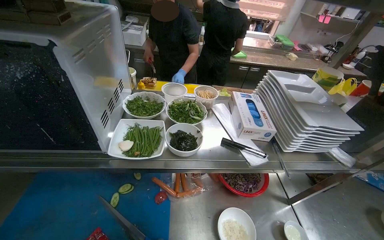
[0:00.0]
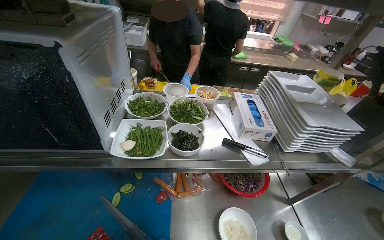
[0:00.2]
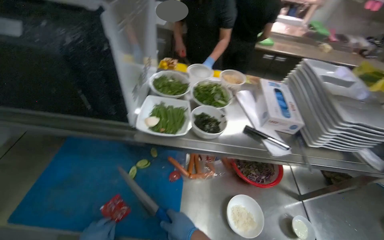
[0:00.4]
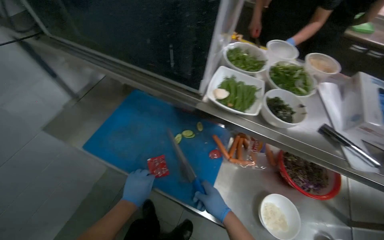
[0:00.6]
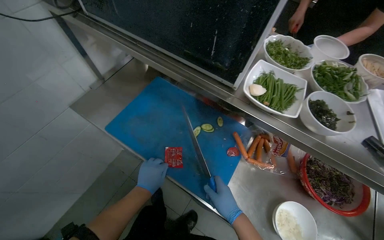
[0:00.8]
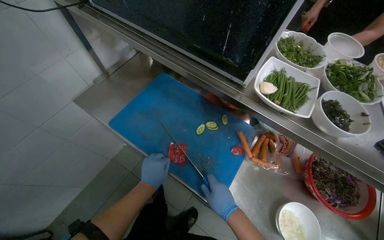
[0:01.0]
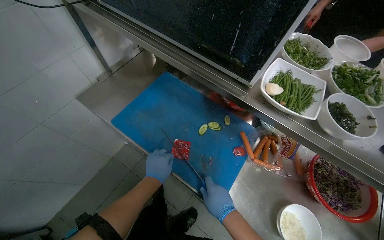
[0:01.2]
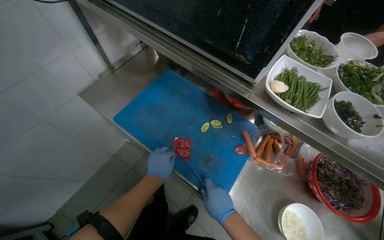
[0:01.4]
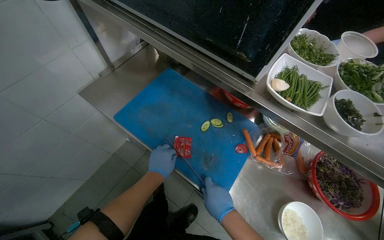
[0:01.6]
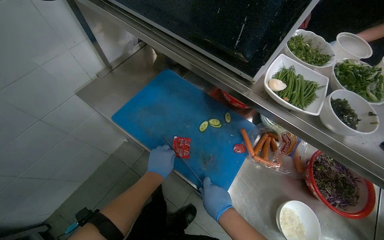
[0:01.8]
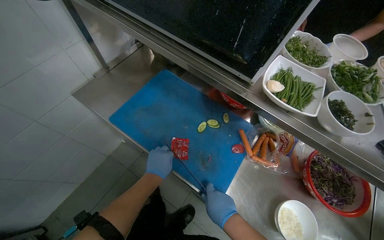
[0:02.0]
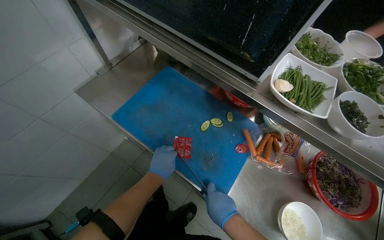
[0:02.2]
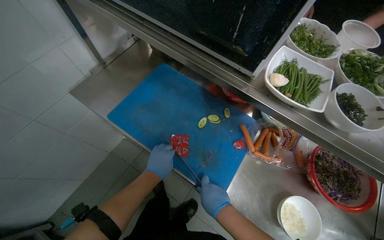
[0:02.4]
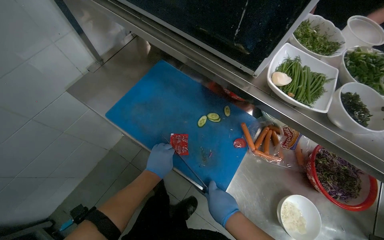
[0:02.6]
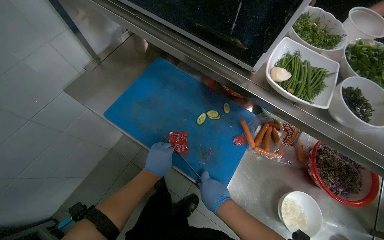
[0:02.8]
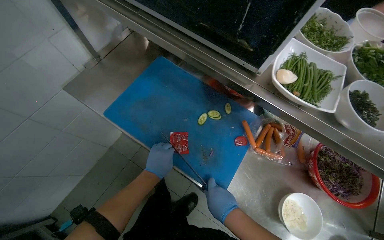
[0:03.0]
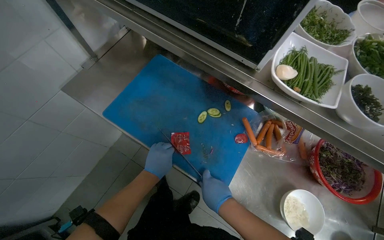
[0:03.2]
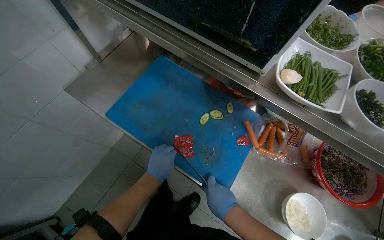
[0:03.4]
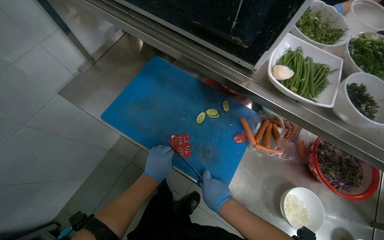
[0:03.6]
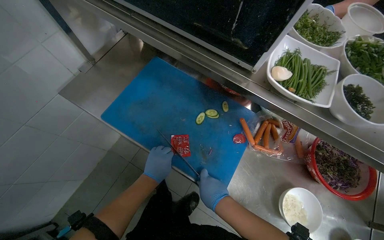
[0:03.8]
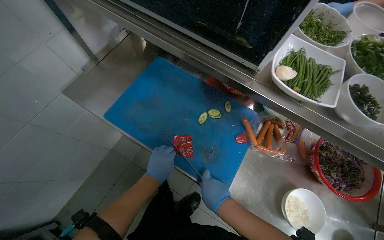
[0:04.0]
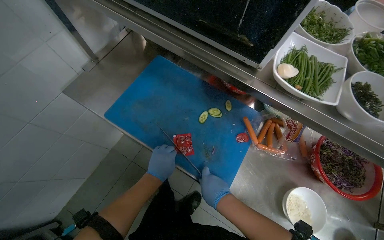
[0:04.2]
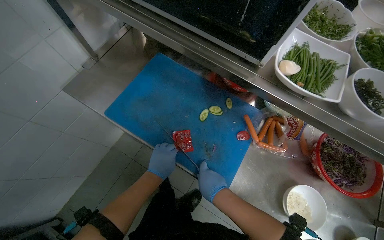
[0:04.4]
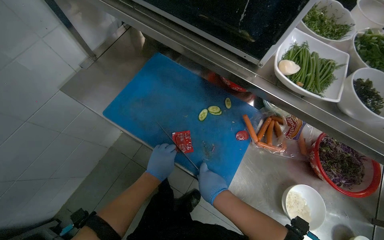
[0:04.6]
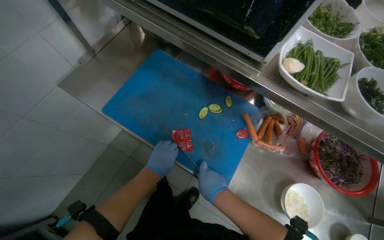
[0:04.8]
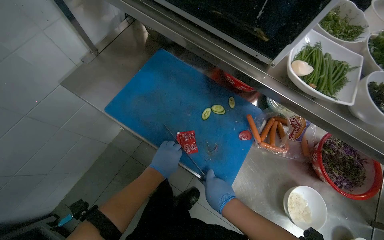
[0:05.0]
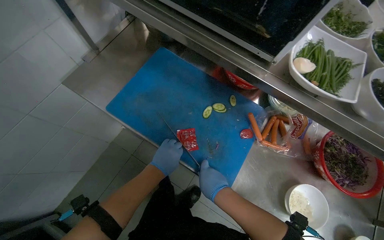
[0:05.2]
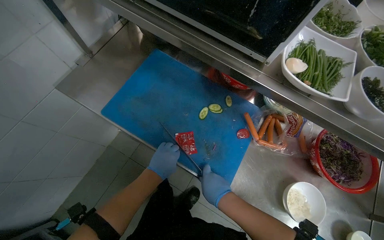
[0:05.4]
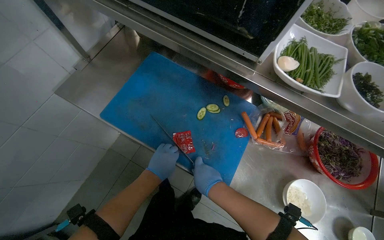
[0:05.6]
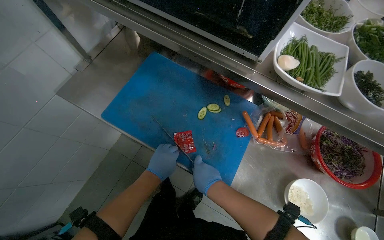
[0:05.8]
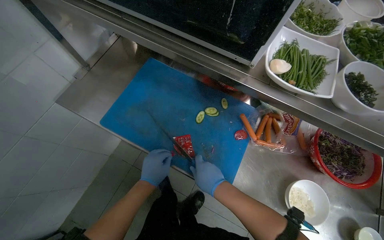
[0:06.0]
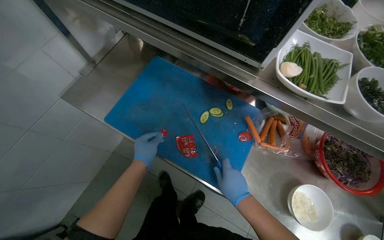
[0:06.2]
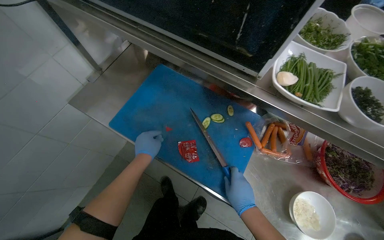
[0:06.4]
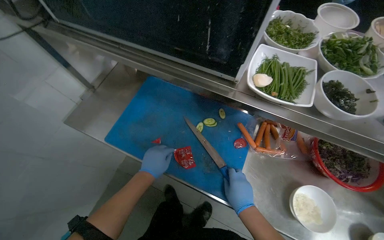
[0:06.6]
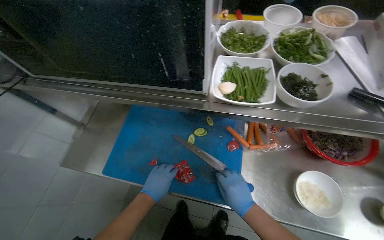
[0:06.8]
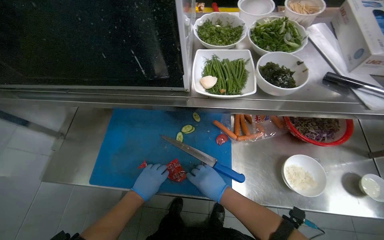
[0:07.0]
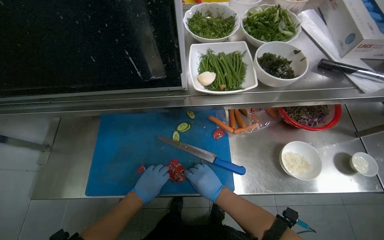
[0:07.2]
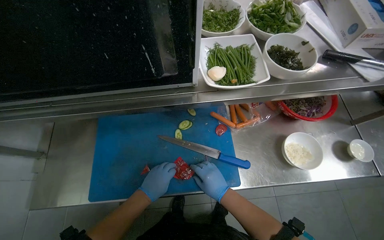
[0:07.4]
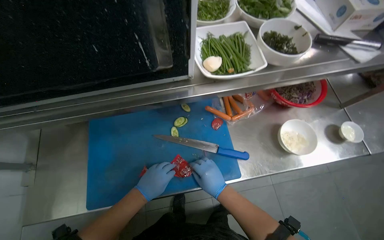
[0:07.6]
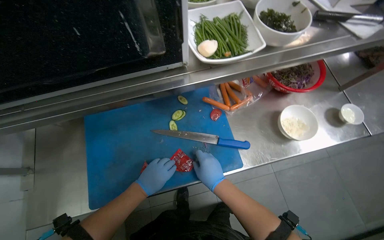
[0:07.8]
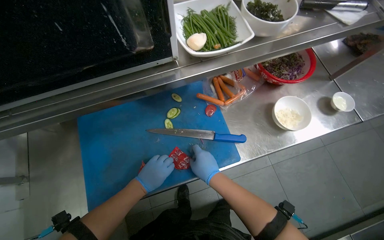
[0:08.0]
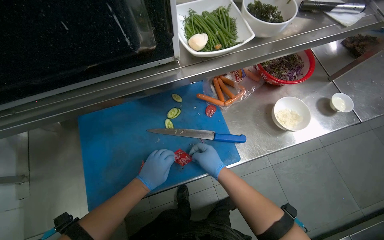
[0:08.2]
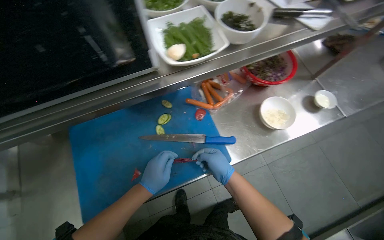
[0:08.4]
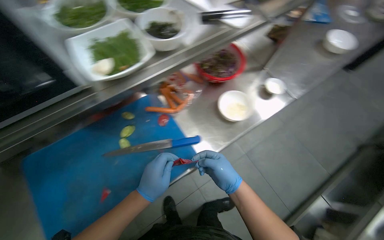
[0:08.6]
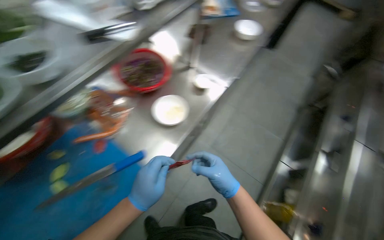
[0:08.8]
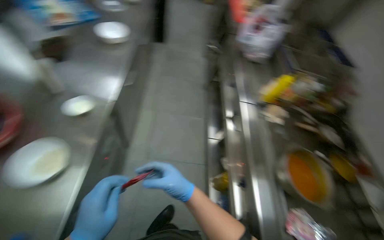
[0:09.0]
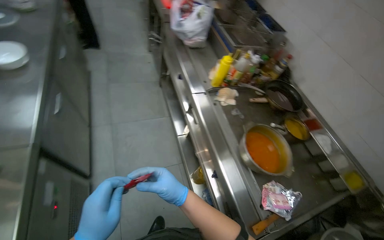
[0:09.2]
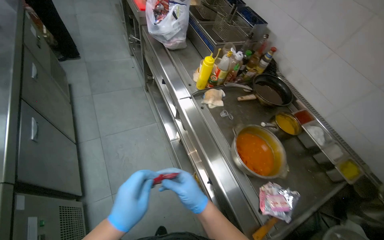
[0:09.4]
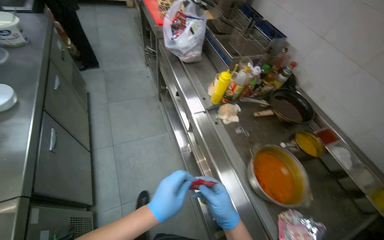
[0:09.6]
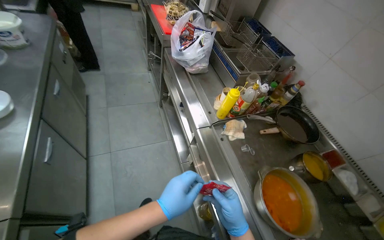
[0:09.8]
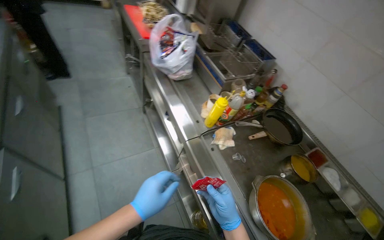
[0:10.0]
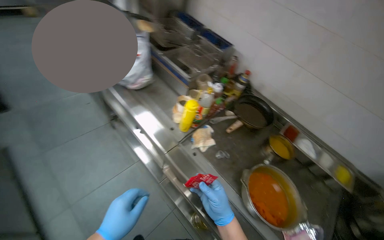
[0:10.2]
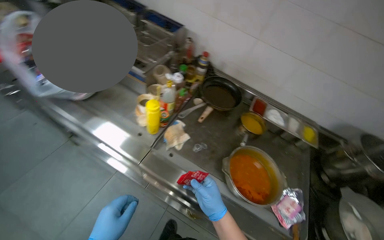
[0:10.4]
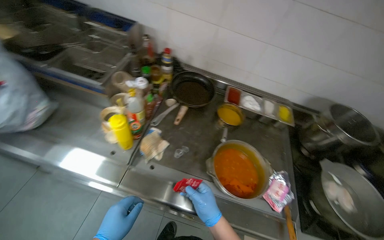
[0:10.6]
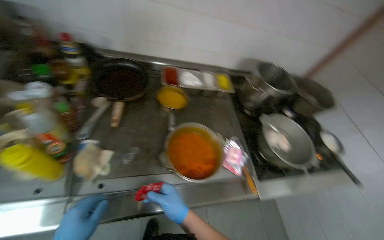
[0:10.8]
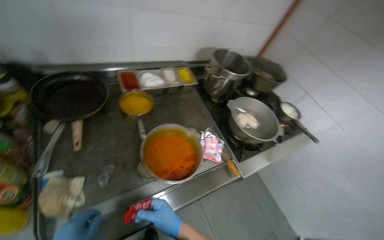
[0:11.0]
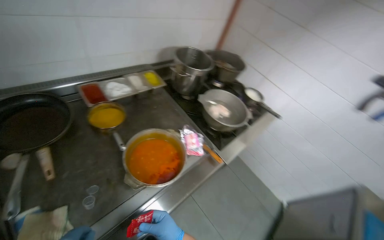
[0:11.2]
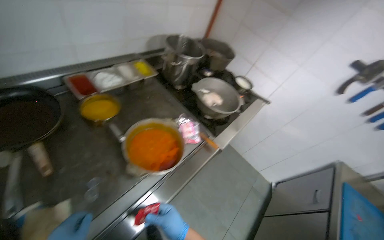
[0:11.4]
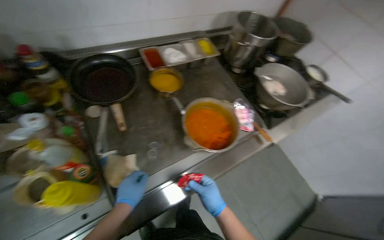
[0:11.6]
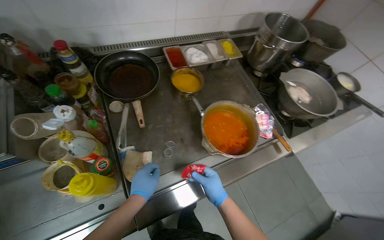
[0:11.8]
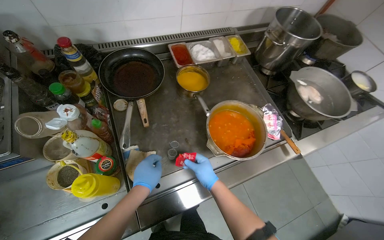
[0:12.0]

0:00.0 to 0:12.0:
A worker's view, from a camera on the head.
Job: preparing food.
The whole recording: Opening and emptying ingredient packets. The worker cuts open and empties small ingredient packets into a container.
0:00.0 to 0:01.6: The wearer's head swings some 40 degrees to the left. The view tips downward by approximately 15 degrees.
0:01.6 to 0:06.0: The hands make small movements and keep their place.
0:06.0 to 0:07.6: The head turns to the right by approximately 40 degrees.
0:07.6 to 0:09.0: The camera is carried some 50 cm. The wearer looks about 75 degrees further to the right.
0:09.0 to 0:10.4: The camera is carried approximately 60 cm. The head rotates some 60 degrees to the right.
0:10.4 to 0:12.0: The head rotates some 50 degrees to the right. The view tips downward by about 25 degrees.

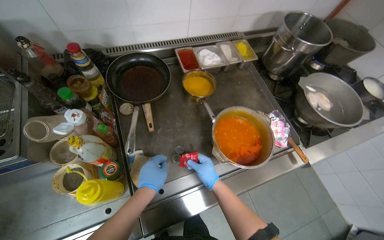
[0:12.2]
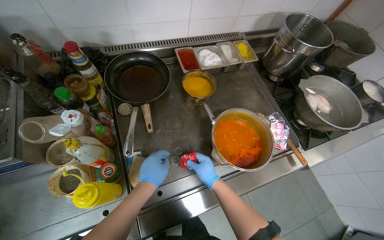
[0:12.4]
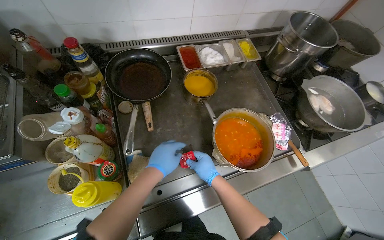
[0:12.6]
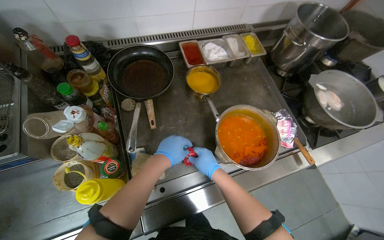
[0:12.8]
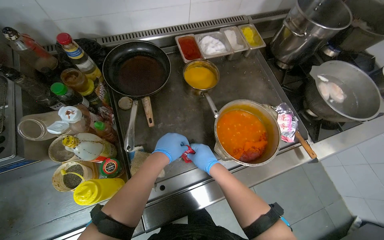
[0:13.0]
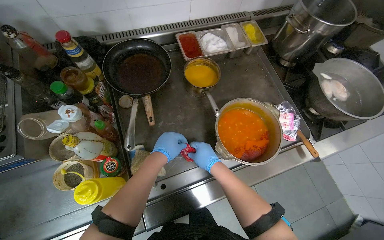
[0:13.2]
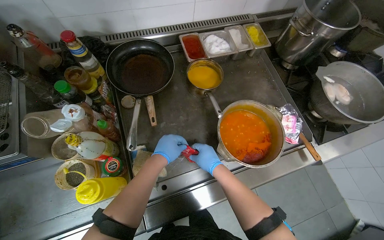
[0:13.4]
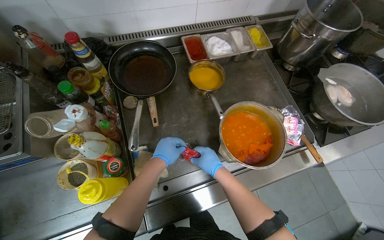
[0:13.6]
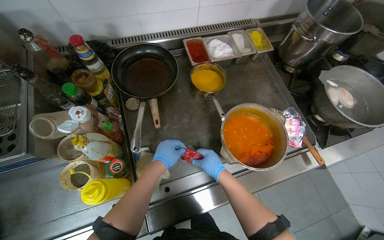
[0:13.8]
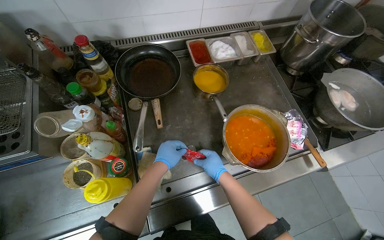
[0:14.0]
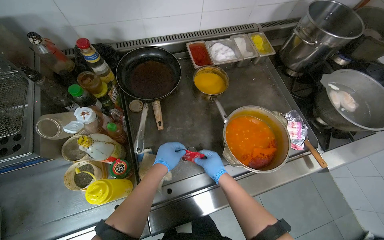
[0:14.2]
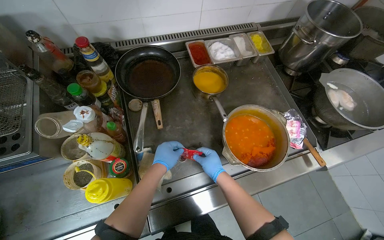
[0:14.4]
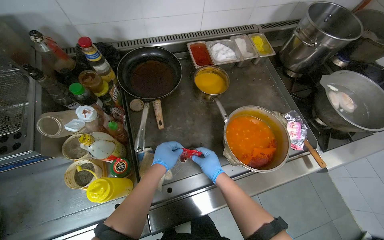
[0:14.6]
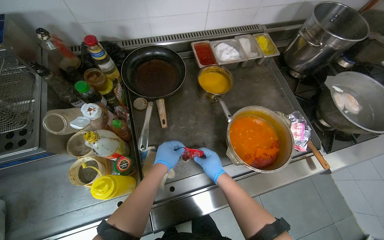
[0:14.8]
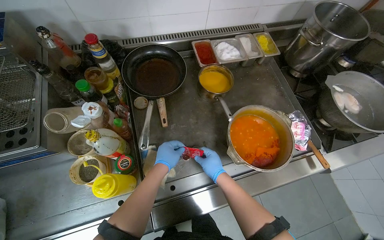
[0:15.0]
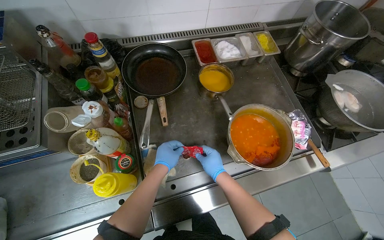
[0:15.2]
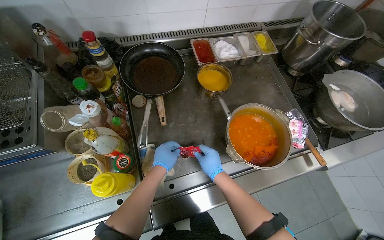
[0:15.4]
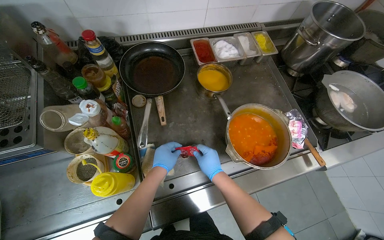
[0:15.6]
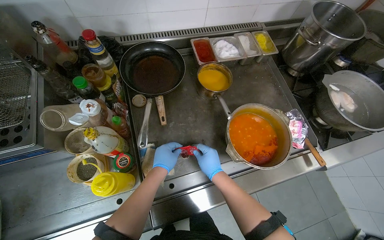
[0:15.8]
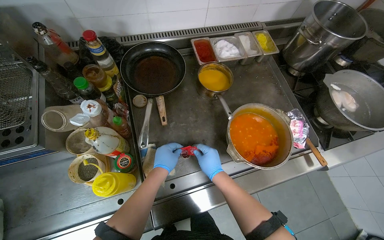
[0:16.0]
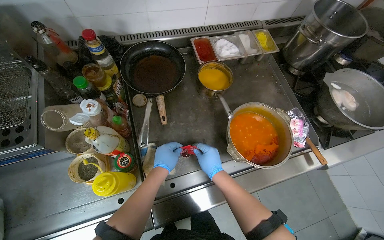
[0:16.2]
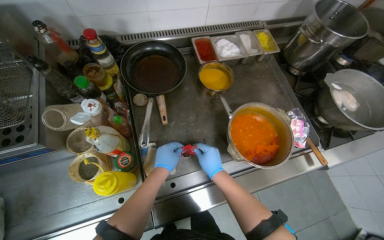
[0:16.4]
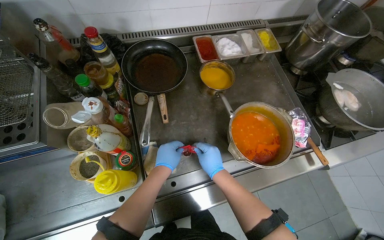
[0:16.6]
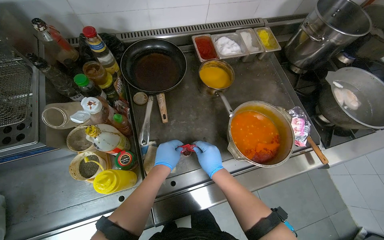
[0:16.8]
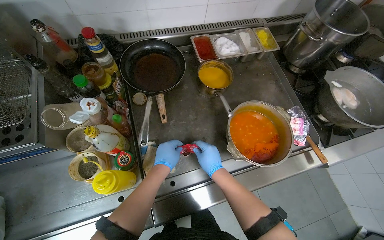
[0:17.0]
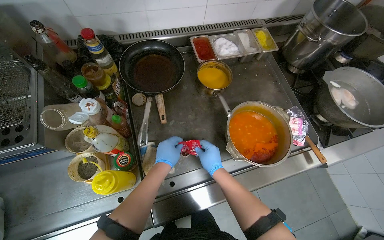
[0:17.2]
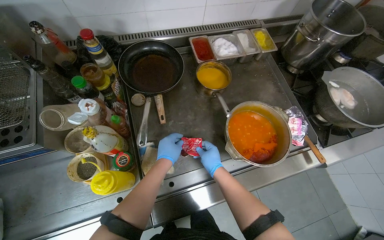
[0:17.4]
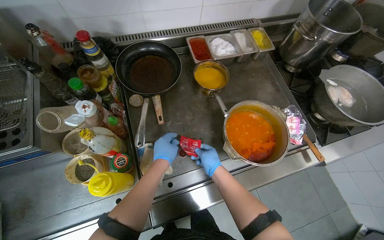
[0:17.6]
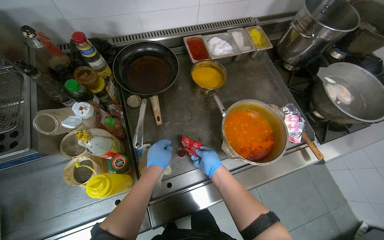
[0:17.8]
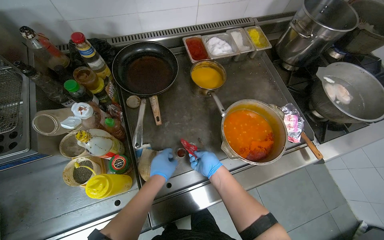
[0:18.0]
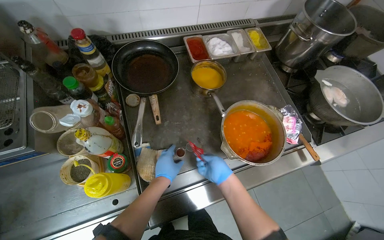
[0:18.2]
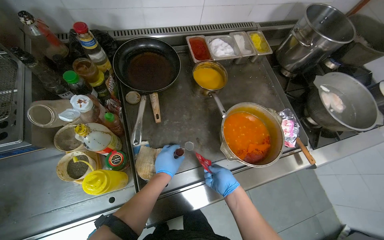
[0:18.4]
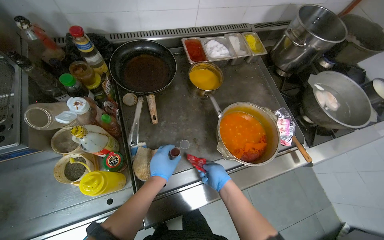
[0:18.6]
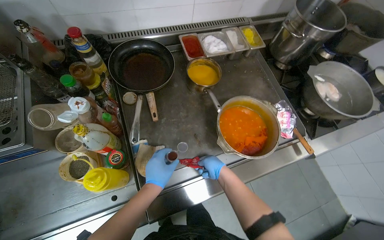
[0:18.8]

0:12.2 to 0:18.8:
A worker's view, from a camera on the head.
Job: preparing food.
The whole recording: Opening and emptying ingredient packets. The worker cuts open and empties small ingredient packets into a container.
0:12.2 to 0:17.2: The hands are busy where they are.
